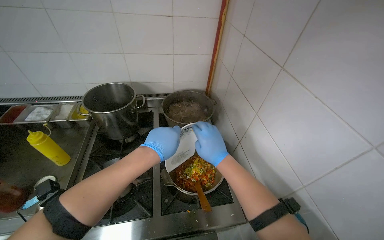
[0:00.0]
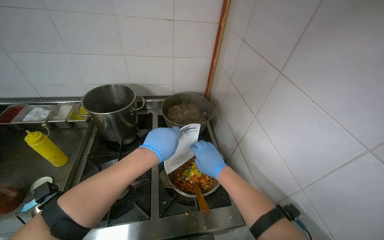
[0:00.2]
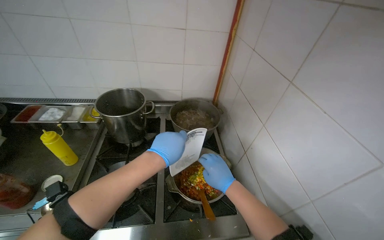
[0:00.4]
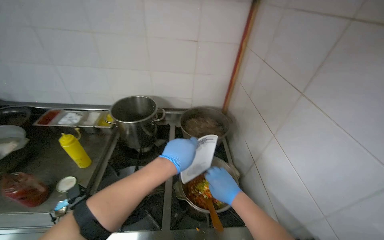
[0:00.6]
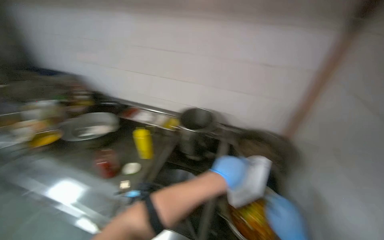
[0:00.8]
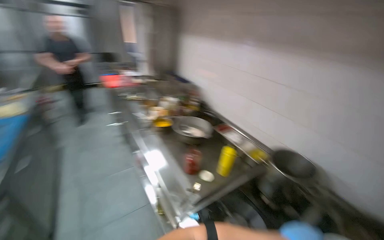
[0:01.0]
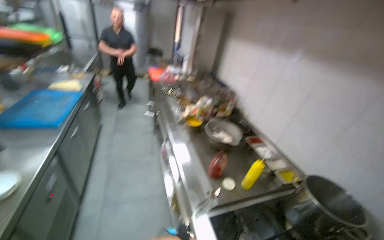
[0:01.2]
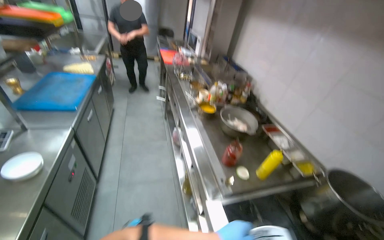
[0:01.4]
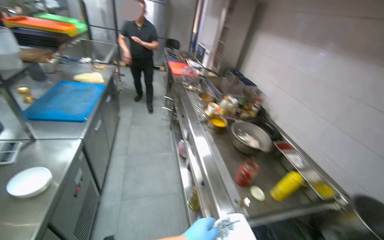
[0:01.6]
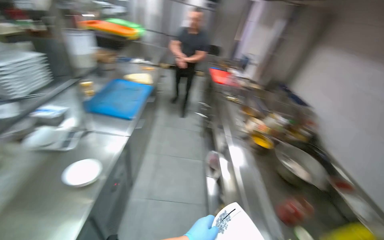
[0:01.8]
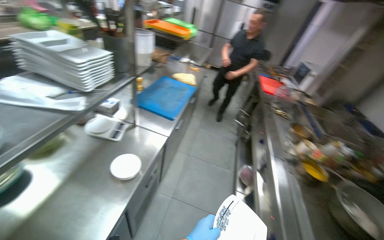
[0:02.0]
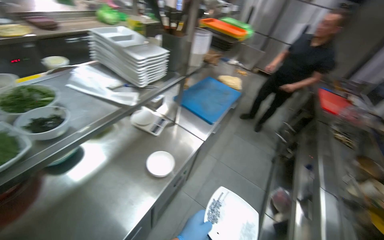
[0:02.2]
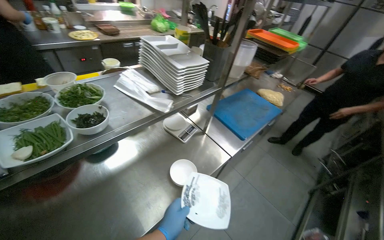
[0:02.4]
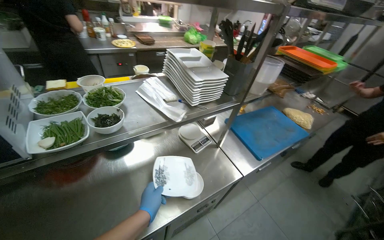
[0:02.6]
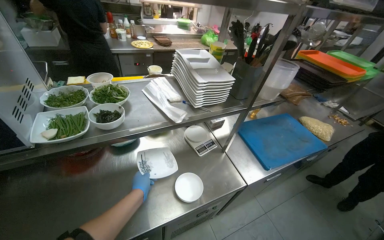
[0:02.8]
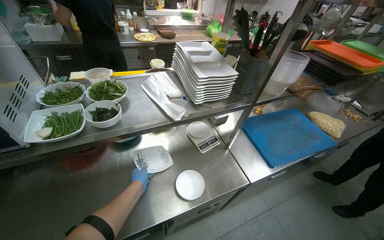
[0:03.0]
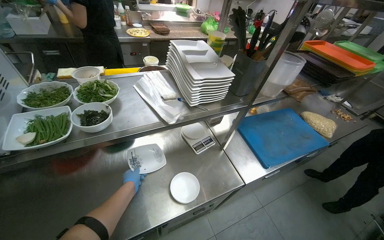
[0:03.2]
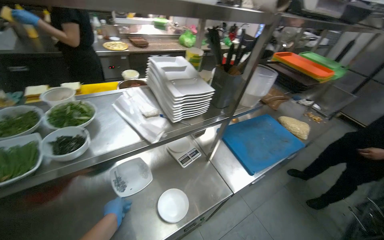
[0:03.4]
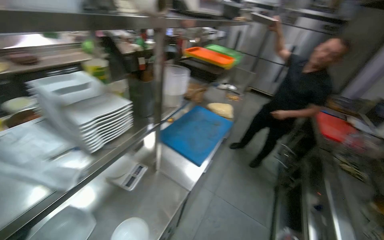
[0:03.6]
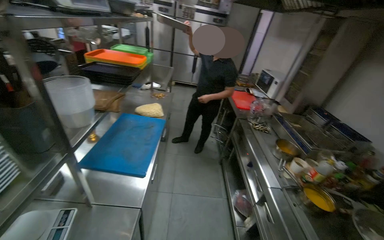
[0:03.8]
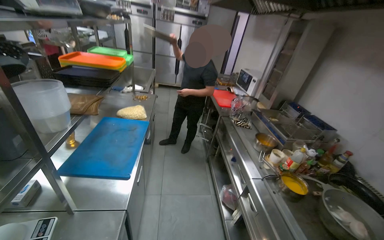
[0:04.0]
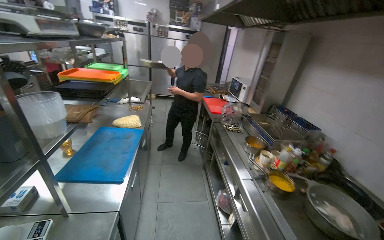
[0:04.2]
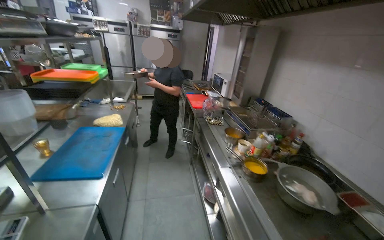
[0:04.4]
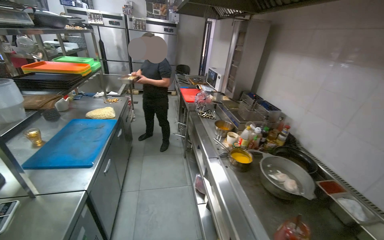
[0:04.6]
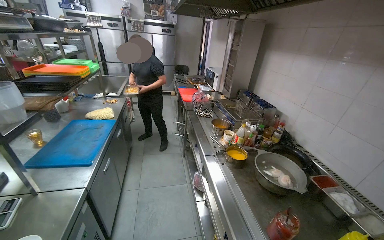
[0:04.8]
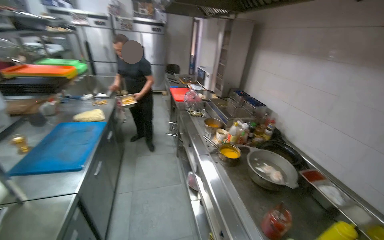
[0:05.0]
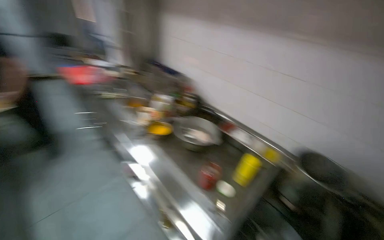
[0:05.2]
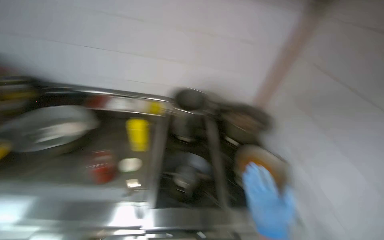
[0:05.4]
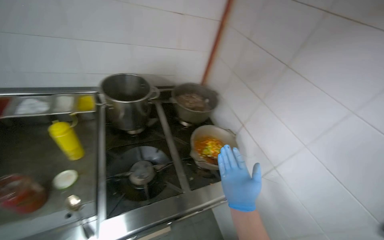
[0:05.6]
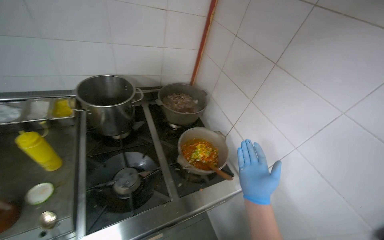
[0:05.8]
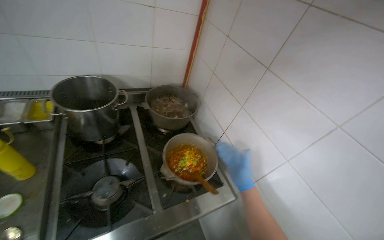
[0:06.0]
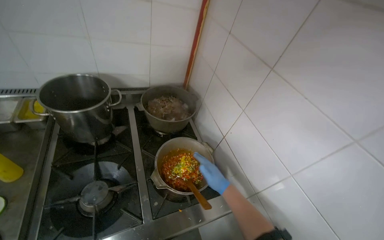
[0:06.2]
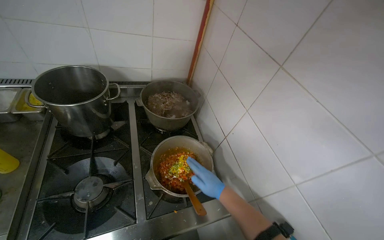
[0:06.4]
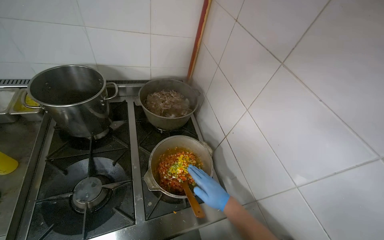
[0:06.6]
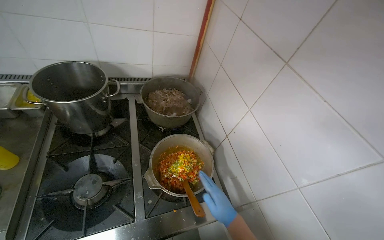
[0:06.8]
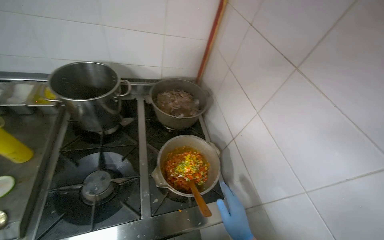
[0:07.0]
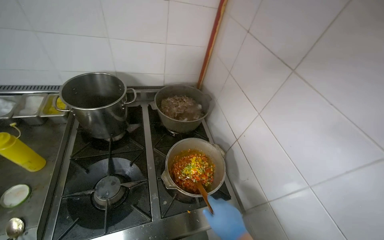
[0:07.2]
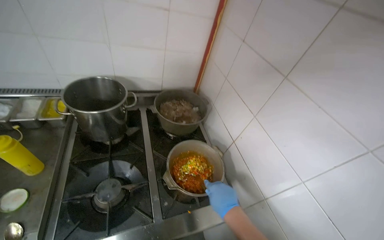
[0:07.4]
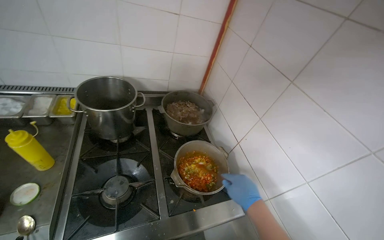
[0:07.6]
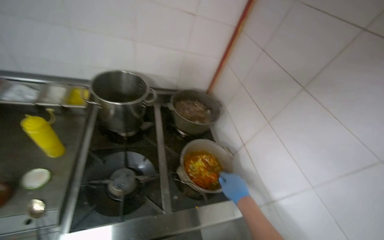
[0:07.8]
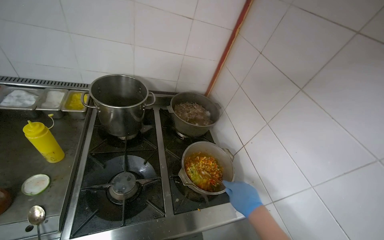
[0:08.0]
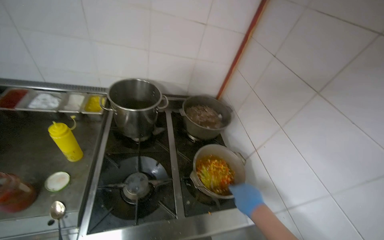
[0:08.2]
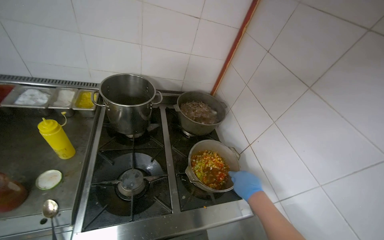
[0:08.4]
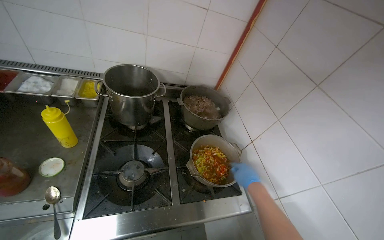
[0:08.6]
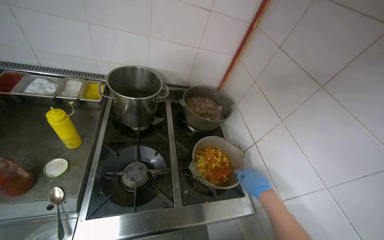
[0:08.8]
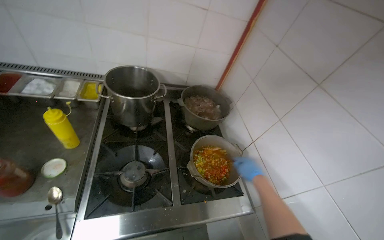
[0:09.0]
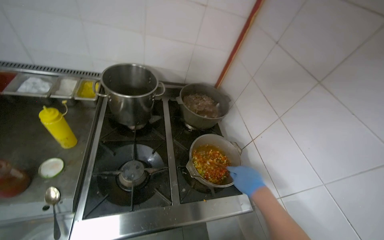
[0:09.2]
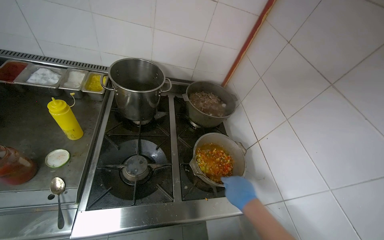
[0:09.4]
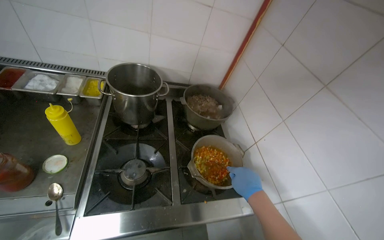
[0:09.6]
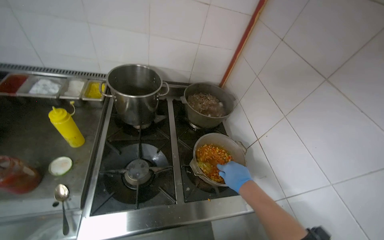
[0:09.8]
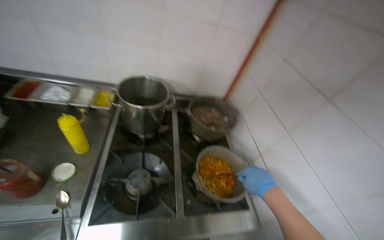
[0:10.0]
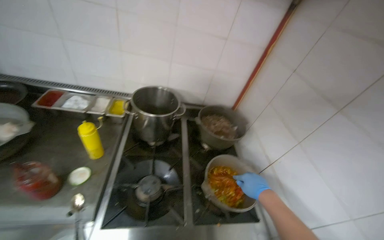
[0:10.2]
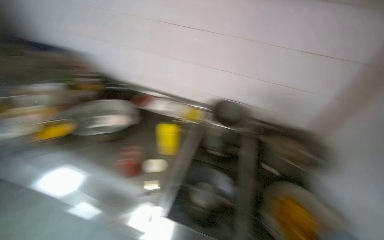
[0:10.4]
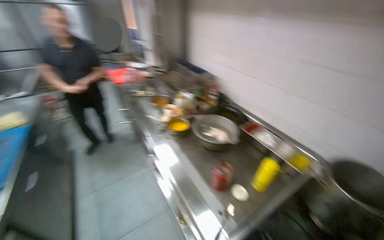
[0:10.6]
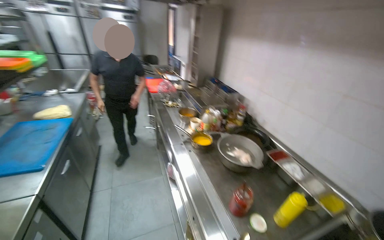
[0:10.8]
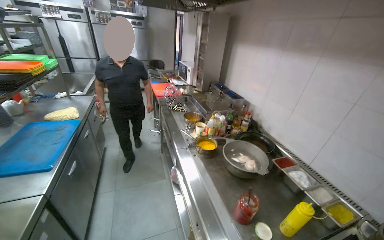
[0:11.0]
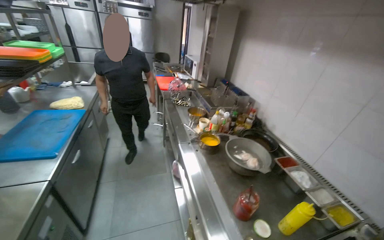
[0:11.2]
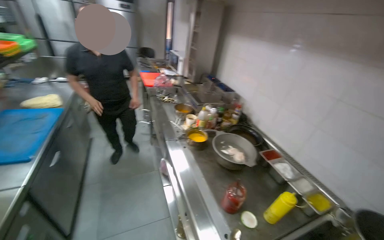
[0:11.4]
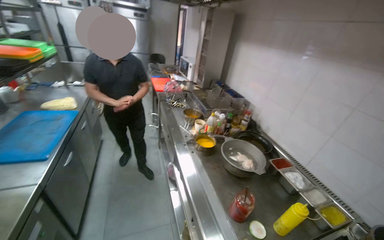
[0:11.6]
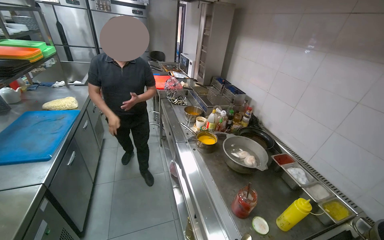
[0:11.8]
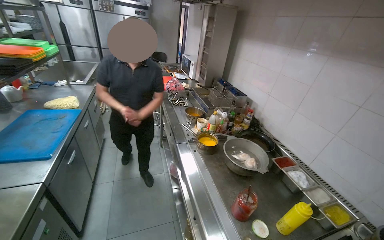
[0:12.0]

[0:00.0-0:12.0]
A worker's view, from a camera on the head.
Job: cooking food.
The whole recording: Adding and stirring vegetables in pot. The worker pours chopped vegetables into a pot and stirs them.
0:00.0 to 0:01.6: The wearer's head swings about 85 degrees to the left. The view tips upward by approximately 15 degrees.
0:01.6 to 0:03.0: The head travels about 40 cm. The head turns to the left by about 80 degrees.
0:03.0 to 0:04.4: The head turns to the right by approximately 80 degrees.
0:04.4 to 0:06.0: The camera is carried roughly 60 cm. The wearer's head swings approximately 100 degrees to the right. The view tips downward by approximately 30 degrees.
0:10.4 to 0:12.0: The wearer looks some 50 degrees further to the left.

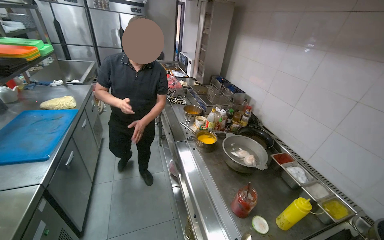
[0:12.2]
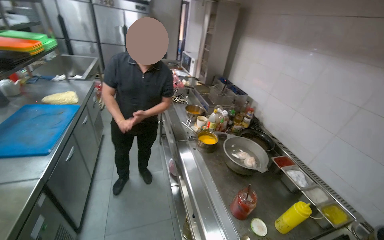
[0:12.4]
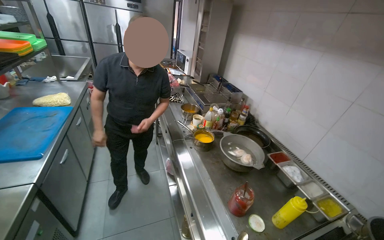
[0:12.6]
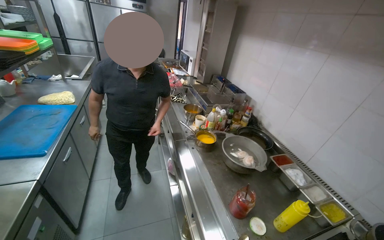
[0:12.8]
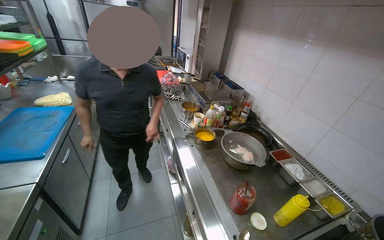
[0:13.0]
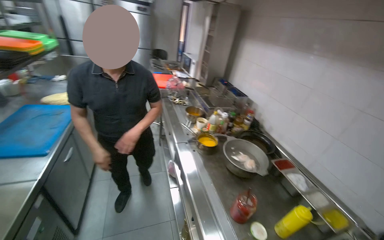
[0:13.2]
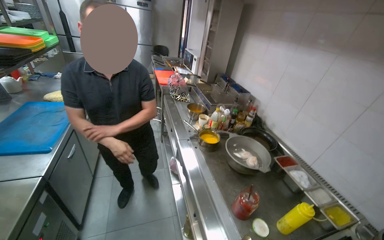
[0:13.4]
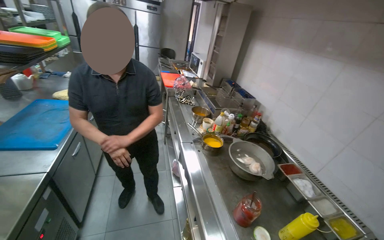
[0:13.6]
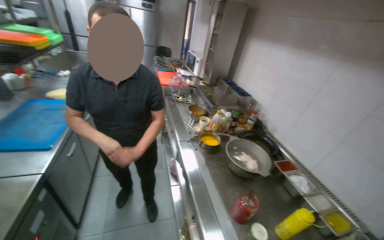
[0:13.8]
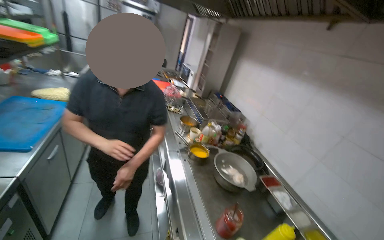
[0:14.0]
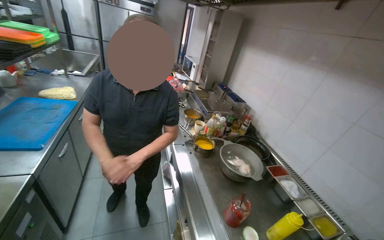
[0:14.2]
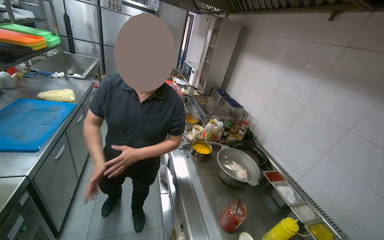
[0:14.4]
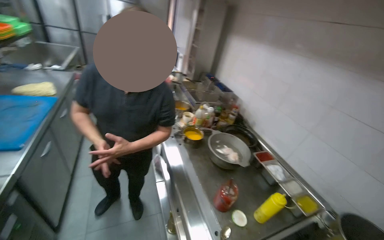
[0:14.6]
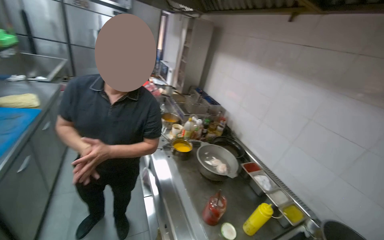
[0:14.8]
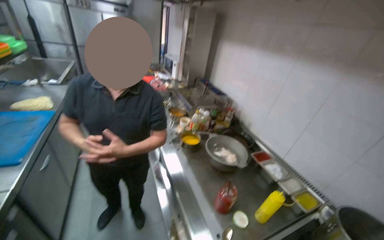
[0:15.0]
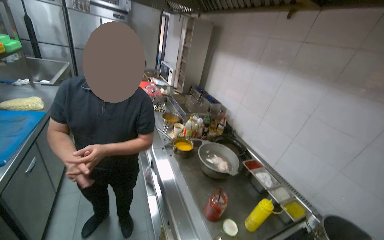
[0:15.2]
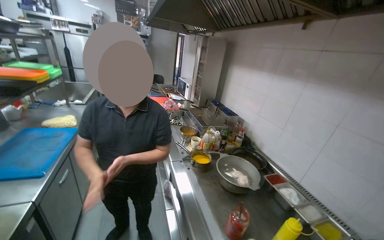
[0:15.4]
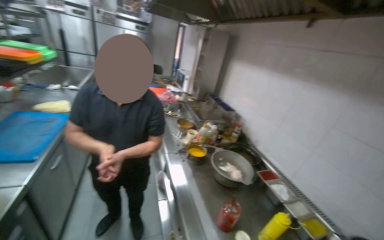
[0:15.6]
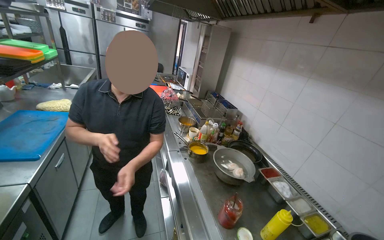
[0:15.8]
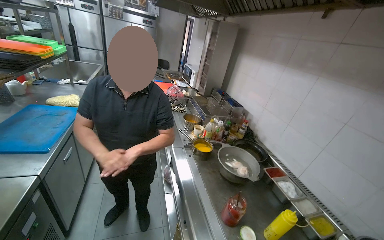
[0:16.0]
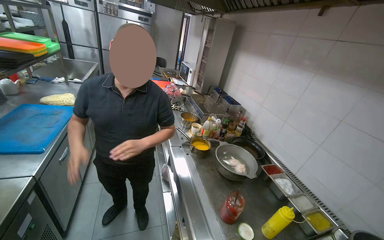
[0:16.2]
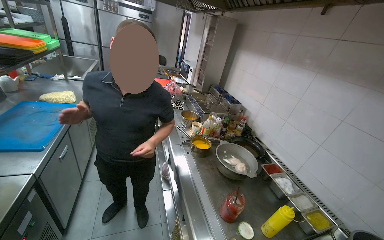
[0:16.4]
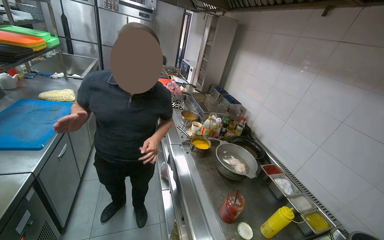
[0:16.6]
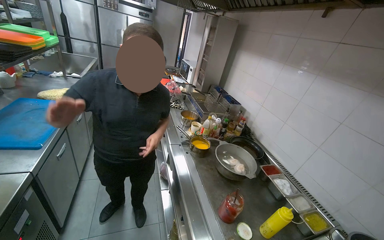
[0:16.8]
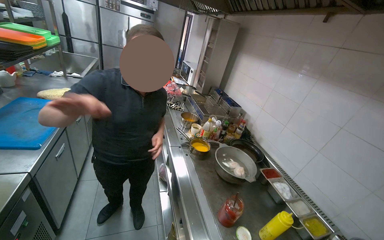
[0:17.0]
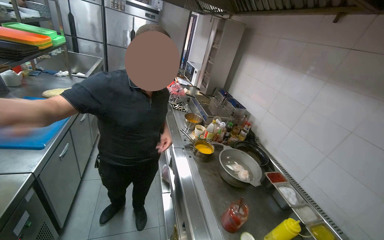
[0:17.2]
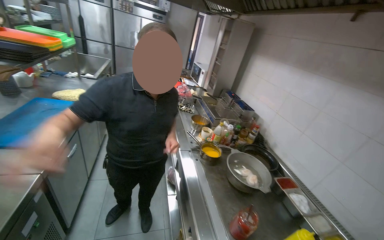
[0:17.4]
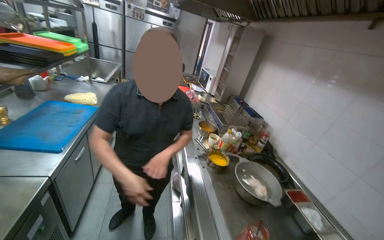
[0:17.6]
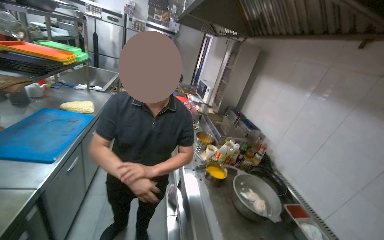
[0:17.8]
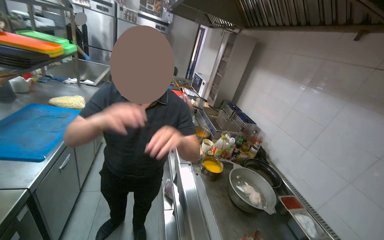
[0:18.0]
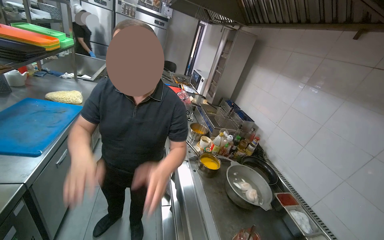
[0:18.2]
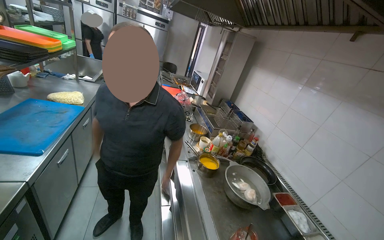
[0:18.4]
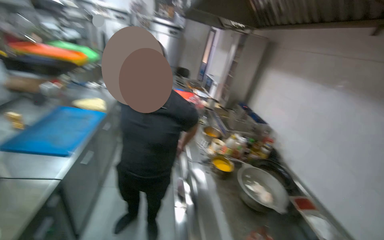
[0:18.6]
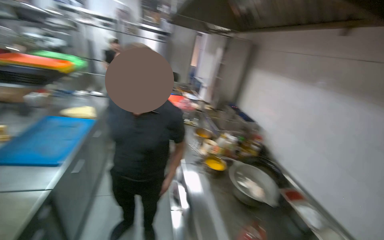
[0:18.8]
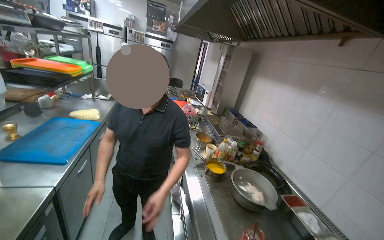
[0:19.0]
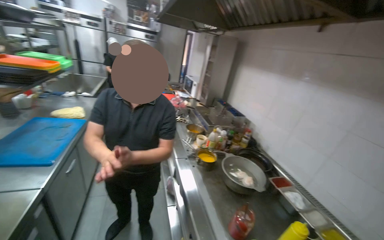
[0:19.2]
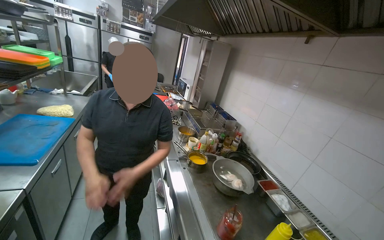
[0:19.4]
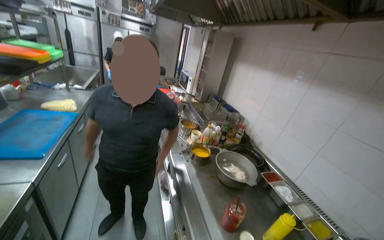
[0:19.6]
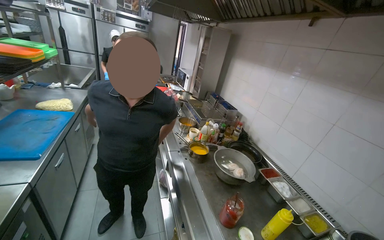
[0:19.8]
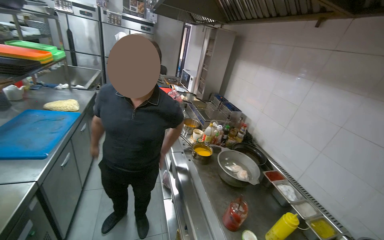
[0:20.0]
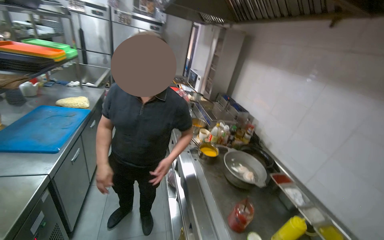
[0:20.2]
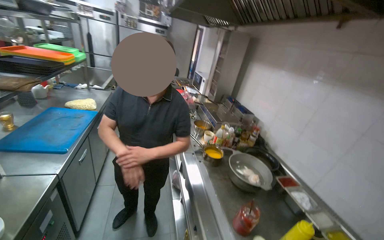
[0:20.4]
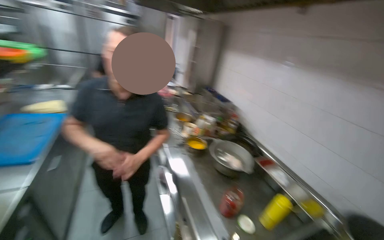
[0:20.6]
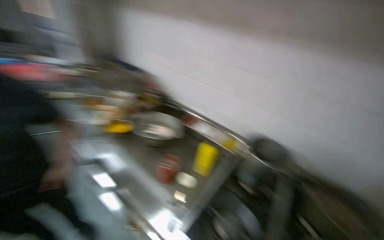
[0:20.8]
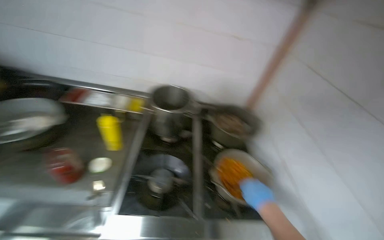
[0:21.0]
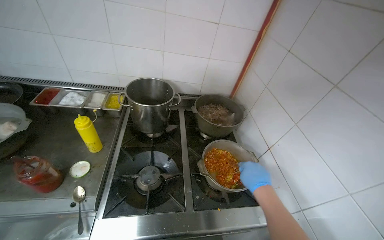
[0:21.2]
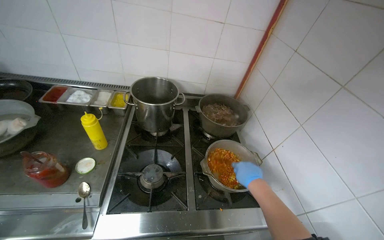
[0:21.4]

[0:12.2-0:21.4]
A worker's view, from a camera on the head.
Job: cooking food.
The whole recording: Adding and stirring vegetables in pot. The worker pours chopped vegetables into a pot and stirs them.
0:19.8 to 0:21.4: The head turns to the right by approximately 75 degrees. The camera pitches downward, by roughly 35 degrees.
